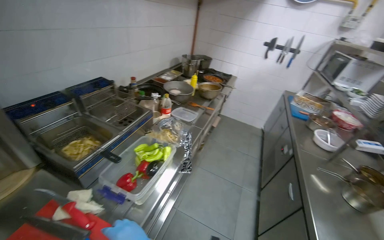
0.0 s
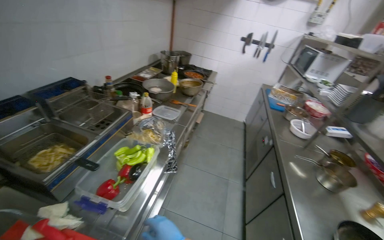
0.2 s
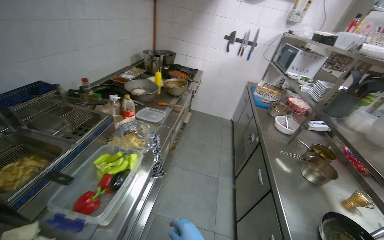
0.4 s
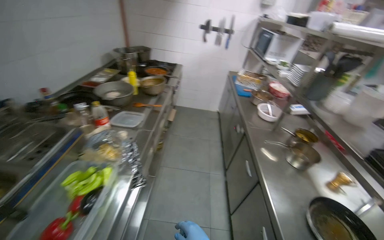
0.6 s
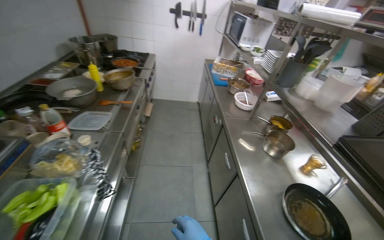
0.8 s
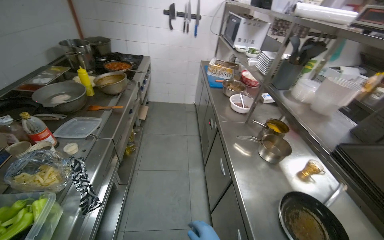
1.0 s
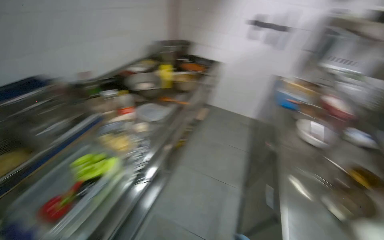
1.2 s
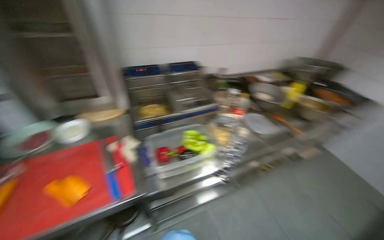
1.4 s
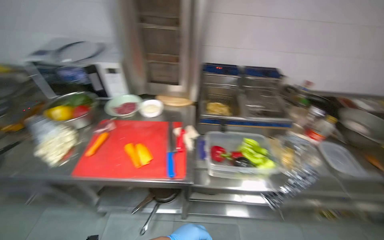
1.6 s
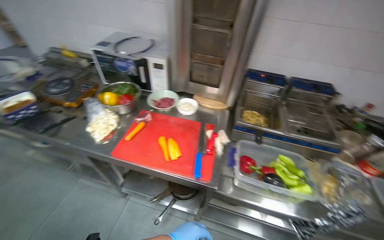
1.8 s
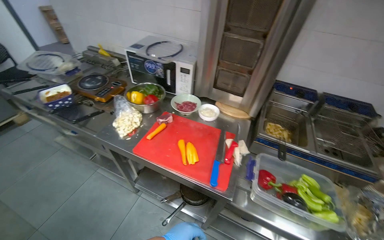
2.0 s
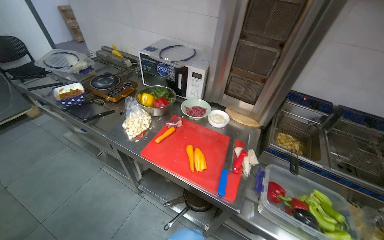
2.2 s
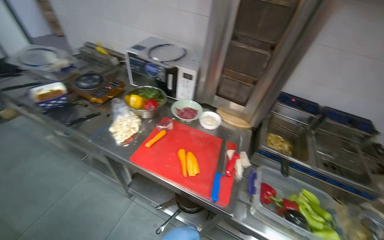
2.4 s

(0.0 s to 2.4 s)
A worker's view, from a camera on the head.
Job: preparing food.
The whole recording: Chopping carrot on cutting board. The worker chops a carrot into pieces on a red cutting board.
1.2 s - 2.4 s: The head turns to the left by roughly 95 degrees.

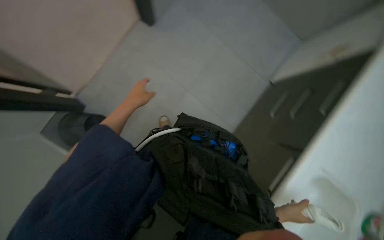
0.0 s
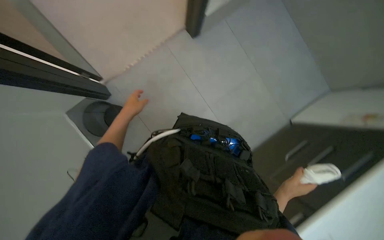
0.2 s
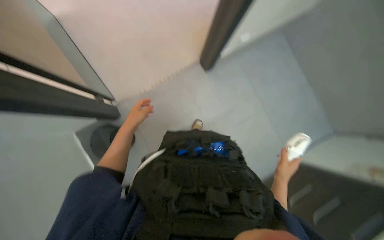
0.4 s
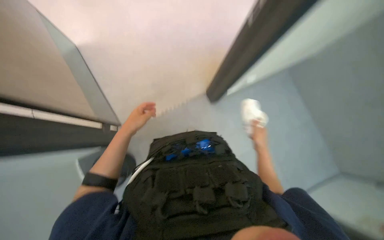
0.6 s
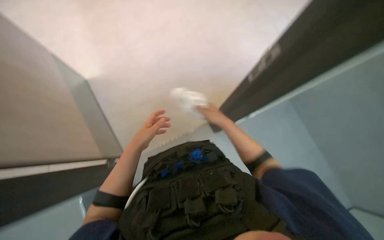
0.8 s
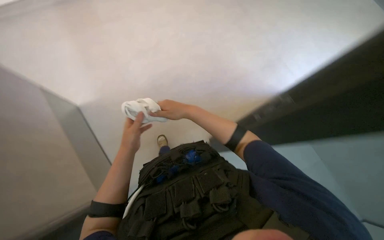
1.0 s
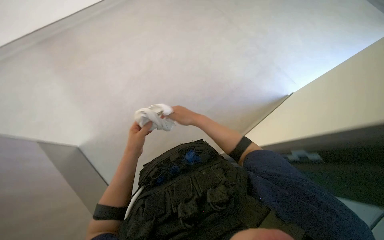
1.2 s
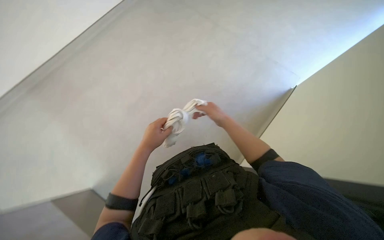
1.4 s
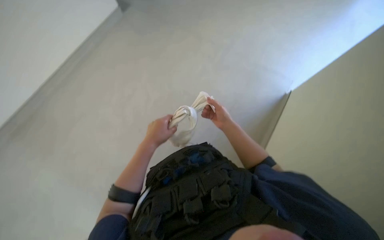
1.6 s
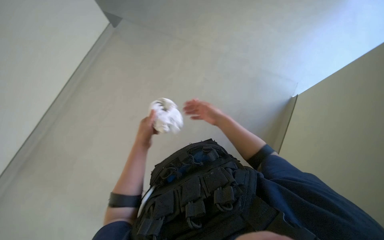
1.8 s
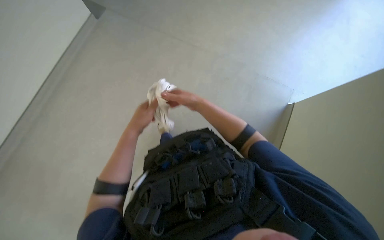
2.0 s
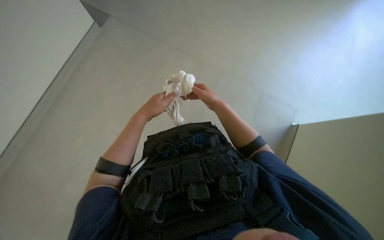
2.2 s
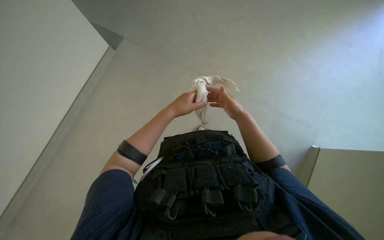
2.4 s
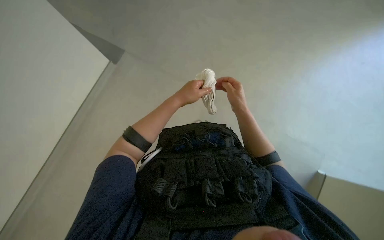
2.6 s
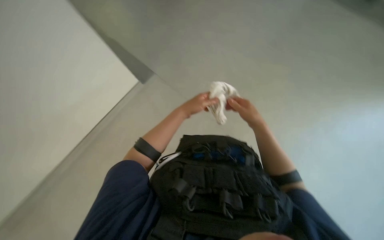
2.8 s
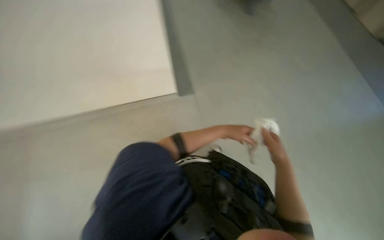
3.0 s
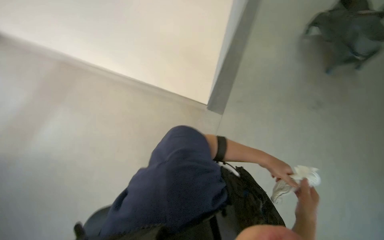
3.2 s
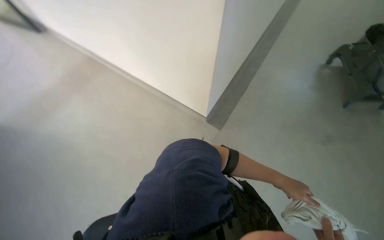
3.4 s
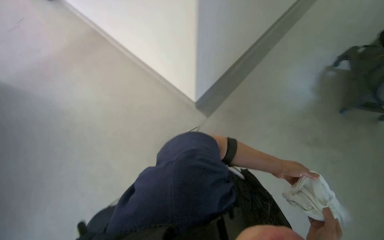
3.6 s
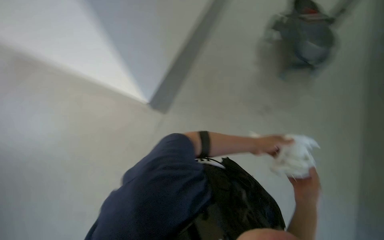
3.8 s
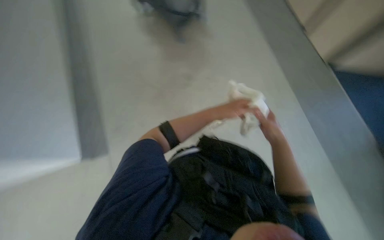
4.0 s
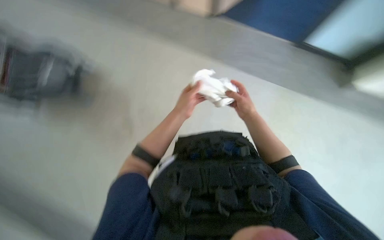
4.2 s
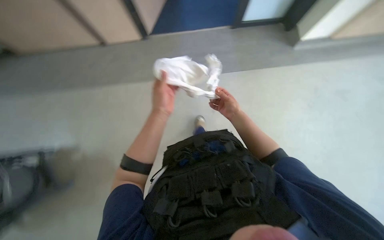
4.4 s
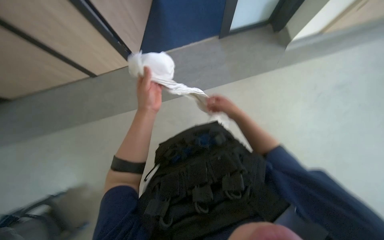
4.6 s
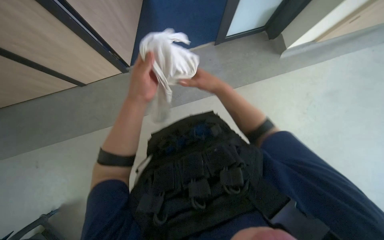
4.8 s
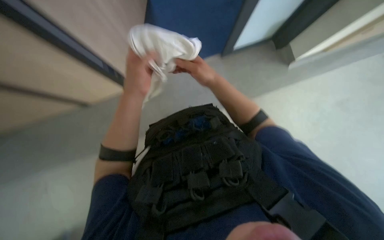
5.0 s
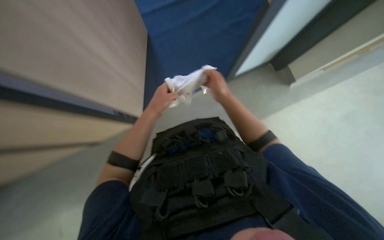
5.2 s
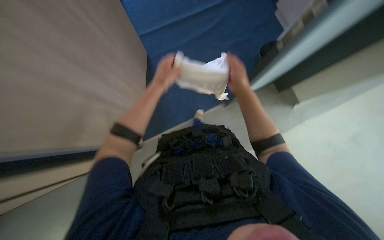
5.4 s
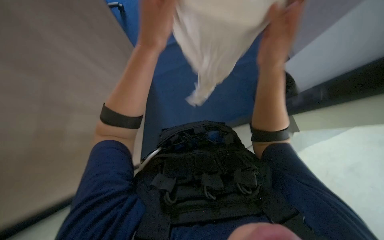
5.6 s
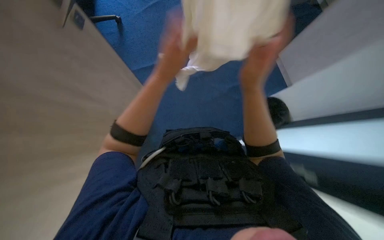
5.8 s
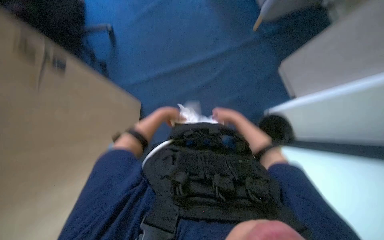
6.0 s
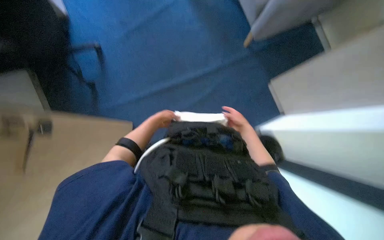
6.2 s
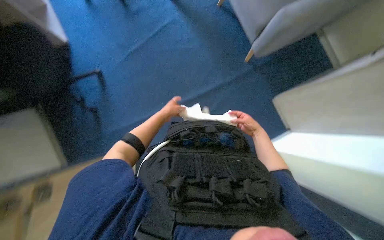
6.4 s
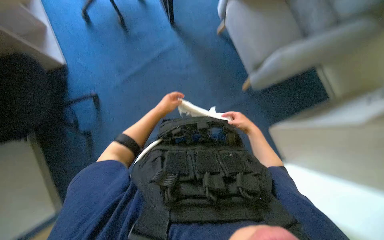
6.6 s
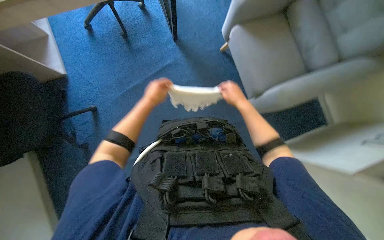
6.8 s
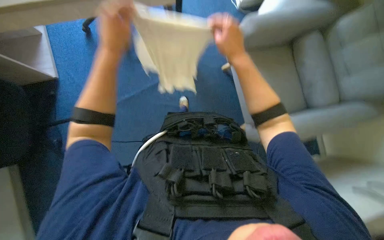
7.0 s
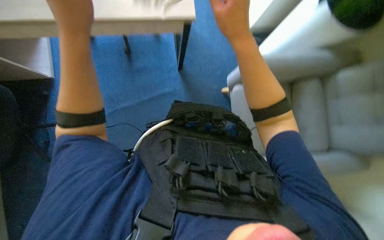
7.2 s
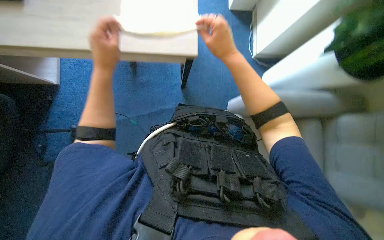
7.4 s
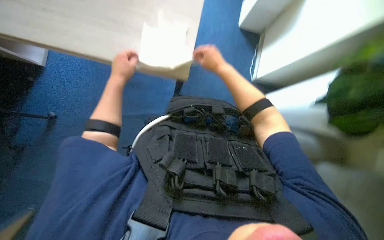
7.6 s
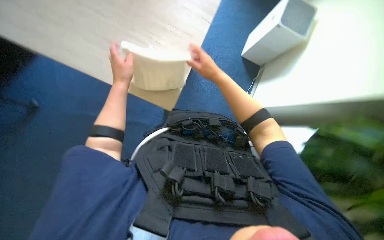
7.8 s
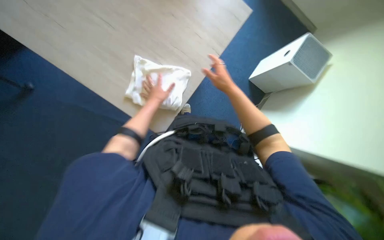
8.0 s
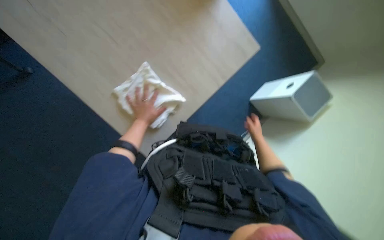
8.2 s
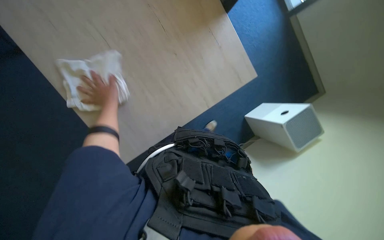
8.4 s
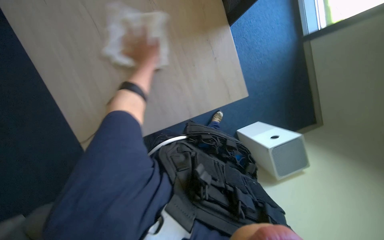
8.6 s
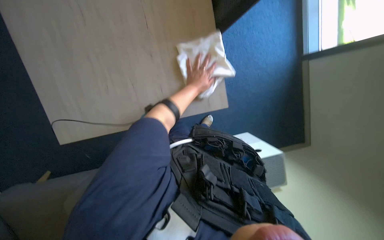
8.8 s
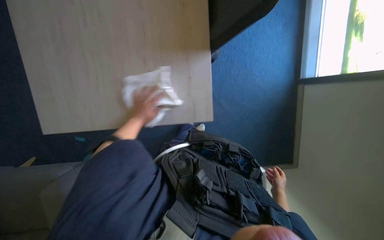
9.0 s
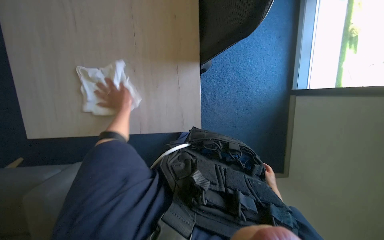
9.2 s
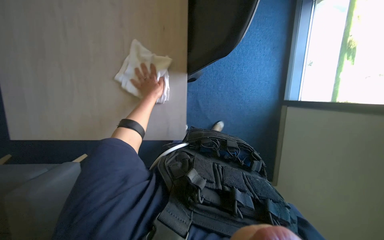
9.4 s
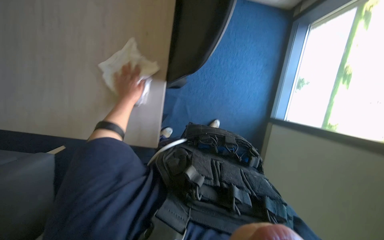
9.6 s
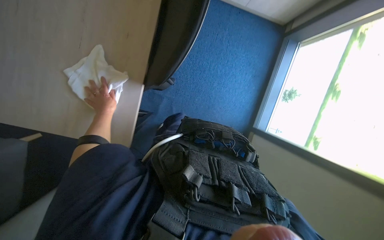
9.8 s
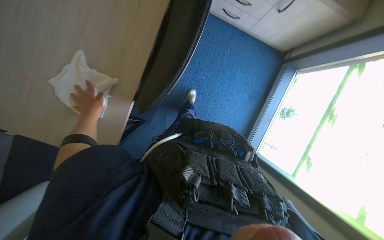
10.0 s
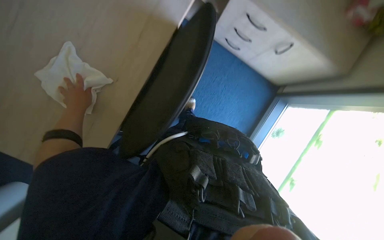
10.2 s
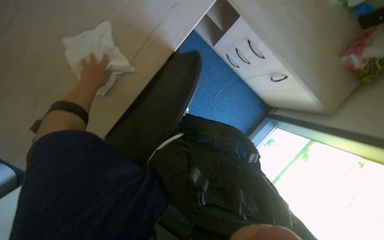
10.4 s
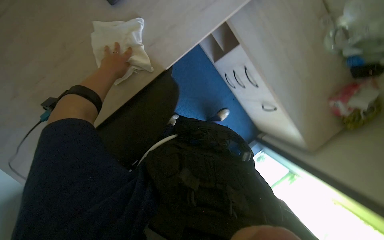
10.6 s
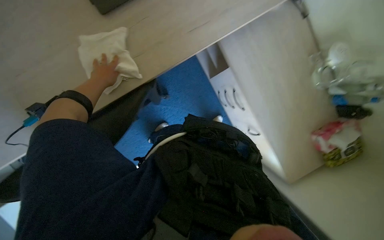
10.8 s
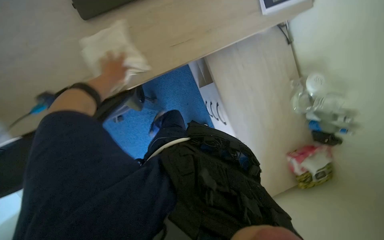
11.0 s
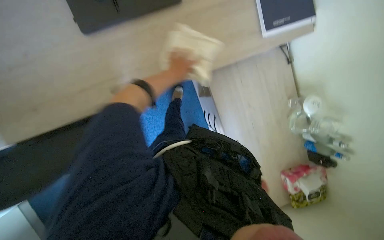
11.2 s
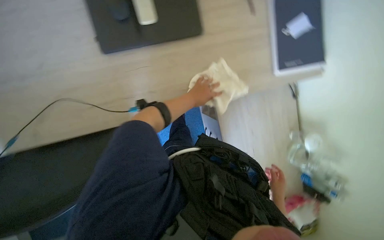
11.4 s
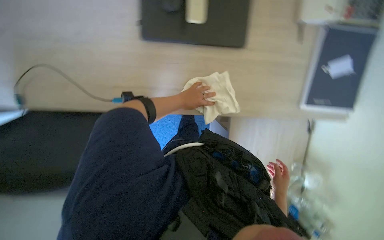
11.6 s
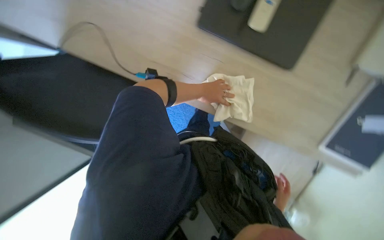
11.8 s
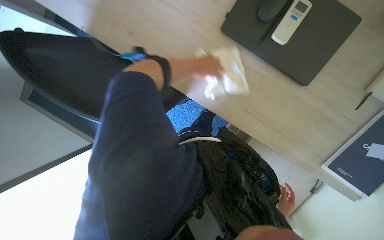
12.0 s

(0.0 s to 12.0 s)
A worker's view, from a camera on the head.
Job: wiping surfaces.
The whole recording: Wiping surfaces in the room. The worker enters the room and wipes the relevant surfaces, tables, and windows.
0.0 s - 1.6 s: The wearer looks about 15 degrees further upward. The right hand heads up the picture, covering about 35 cm.
1.6 s - 3.0 s: The right hand travels down the picture and to the right by some 20 cm; the left hand travels to the right and farther from the camera by approximately 30 cm.
4.4 s - 6.0 s: The wearer looks approximately 20 degrees further upward. The left hand shifts approximately 10 cm farther from the camera.
6.0 s - 7.6 s: The view tips upward by some 15 degrees. The left hand goes nearer and farther, approximately 35 cm each way, reversing 2 times.
7.6 s - 9.0 s: The view tilts about 15 degrees upward. The right hand shifts some 50 cm to the right; the left hand goes left and right, roughly 25 cm each way, reversing 3 times.
9.0 s - 10.4 s: The view tilts about 10 degrees upward. Everything in view rotates about 35 degrees clockwise. The left hand is displaced up the picture and nearer to the camera by about 25 cm.
10.4 s - 12.0 s: The scene rotates clockwise by some 55 degrees.

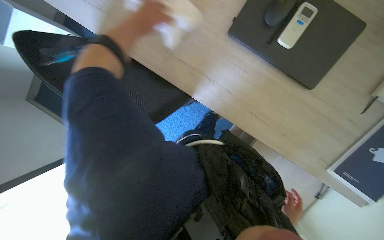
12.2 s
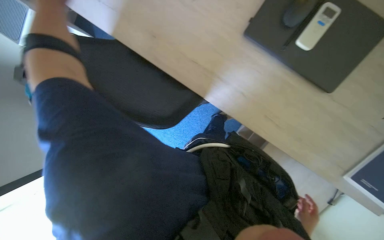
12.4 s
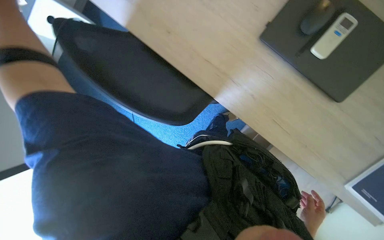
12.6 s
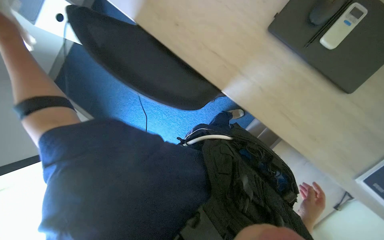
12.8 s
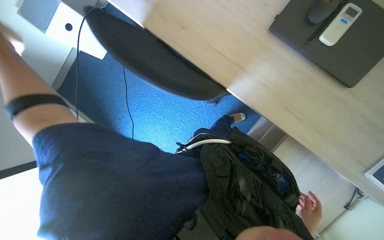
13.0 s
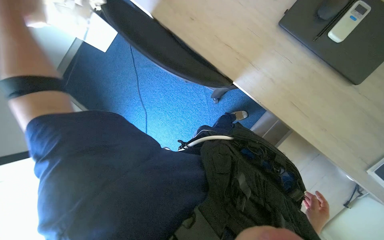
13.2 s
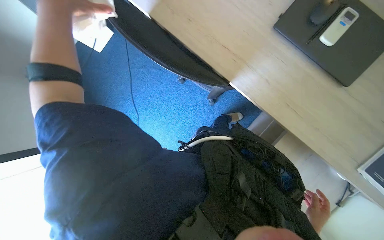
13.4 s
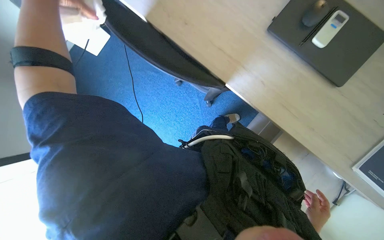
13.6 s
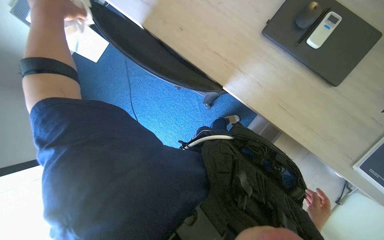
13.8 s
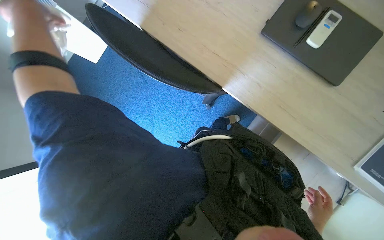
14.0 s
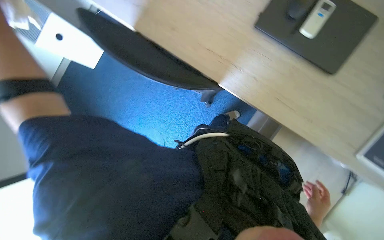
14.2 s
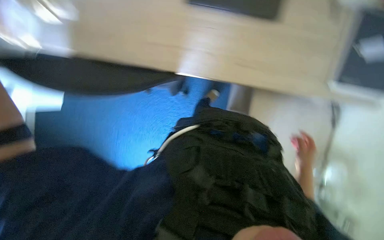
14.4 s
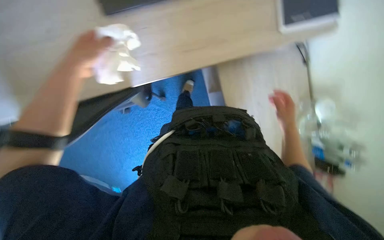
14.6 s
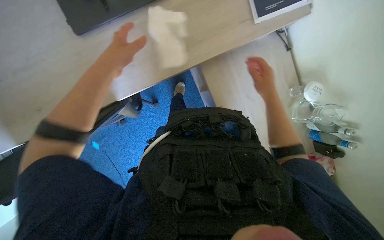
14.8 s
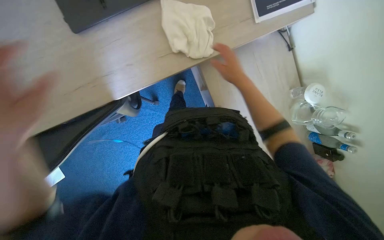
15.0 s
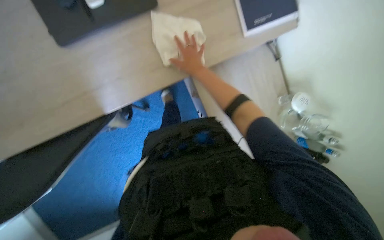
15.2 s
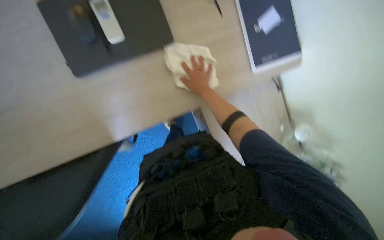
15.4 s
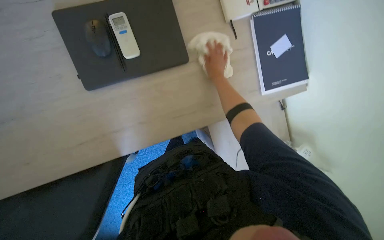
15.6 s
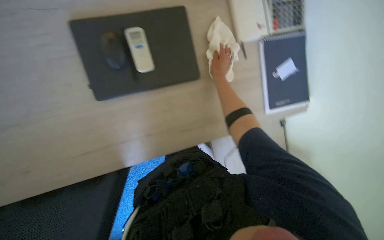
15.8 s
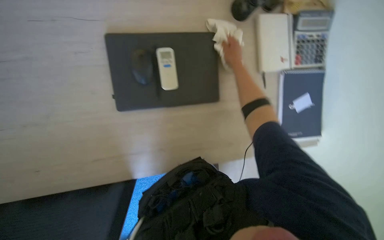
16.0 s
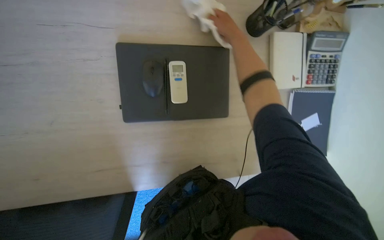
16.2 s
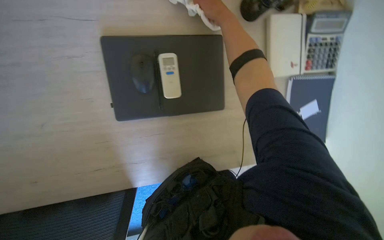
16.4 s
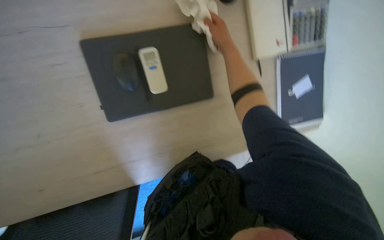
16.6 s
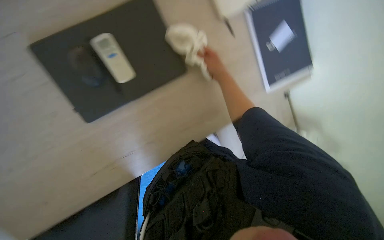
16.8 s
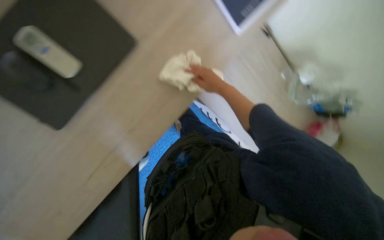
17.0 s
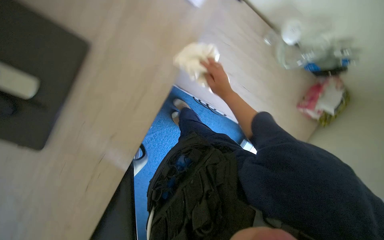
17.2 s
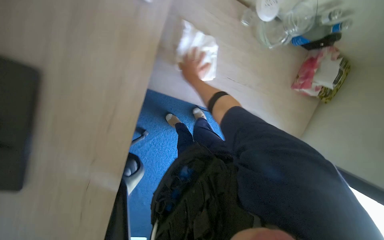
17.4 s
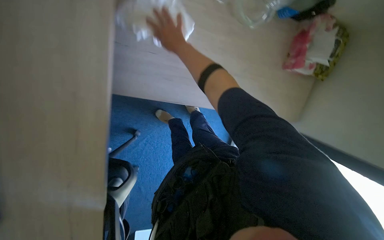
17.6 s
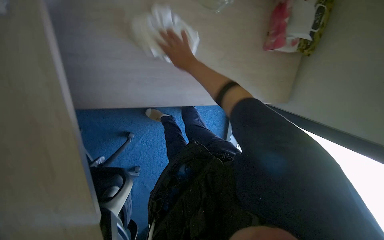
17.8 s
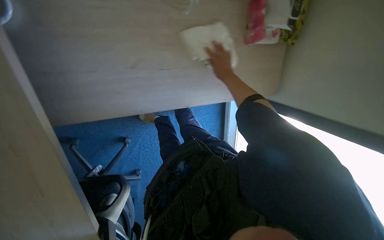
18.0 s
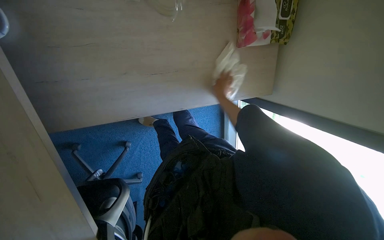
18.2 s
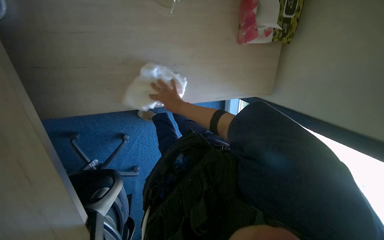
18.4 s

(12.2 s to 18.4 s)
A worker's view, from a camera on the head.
Job: wiping surfaces.
The whole recording: Wiping surfaces in the room. The worker enters the room and wipes the relevant surfaces, tables, and windows.
12.2 s - 13.8 s: The right hand travels to the right by some 10 cm.
15.4 s - 16.8 s: The right hand travels nearer to the camera and back again, approximately 15 cm each way.
16.8 s - 18.4 s: The wearer moves approximately 40 cm. The view tilts approximately 15 degrees downward. Everything in view rotates approximately 35 degrees counterclockwise.
